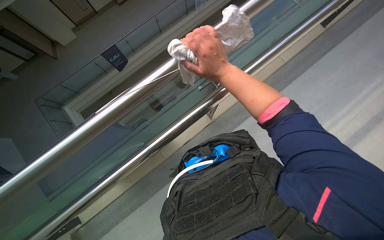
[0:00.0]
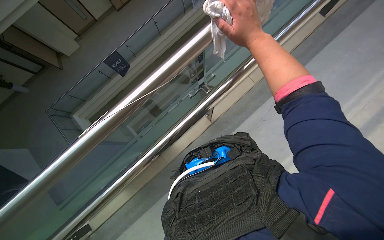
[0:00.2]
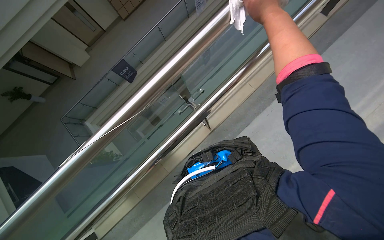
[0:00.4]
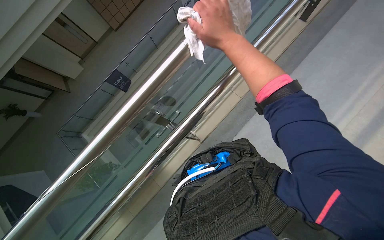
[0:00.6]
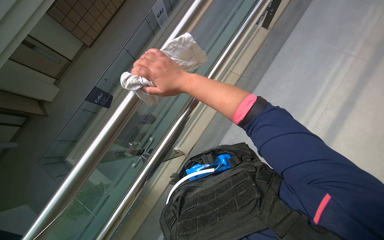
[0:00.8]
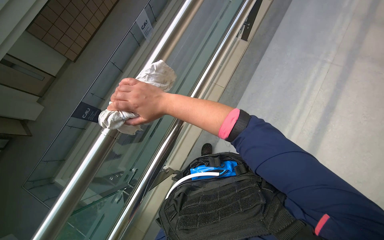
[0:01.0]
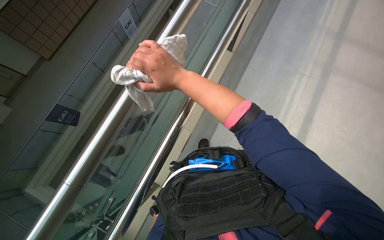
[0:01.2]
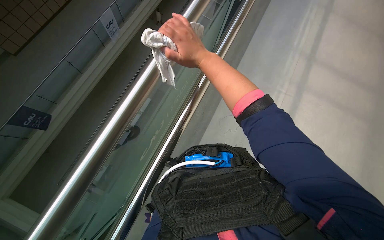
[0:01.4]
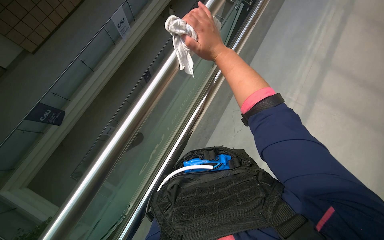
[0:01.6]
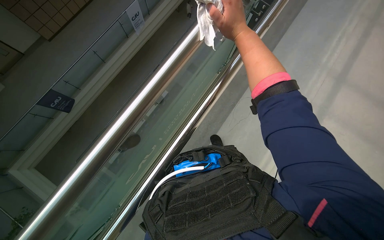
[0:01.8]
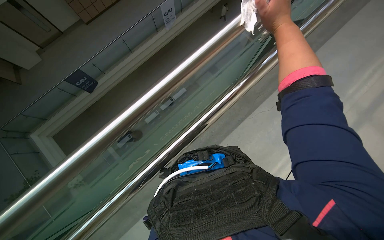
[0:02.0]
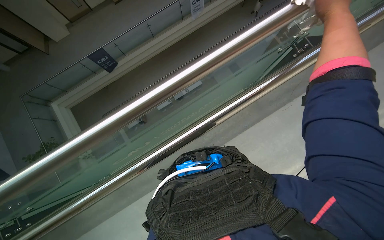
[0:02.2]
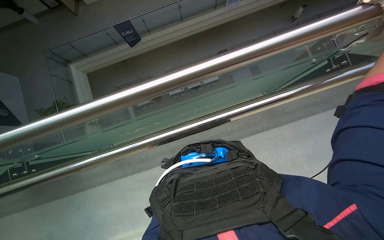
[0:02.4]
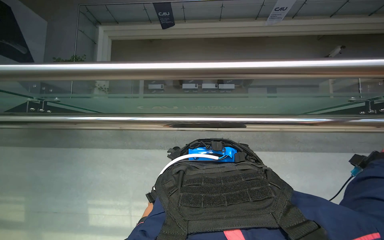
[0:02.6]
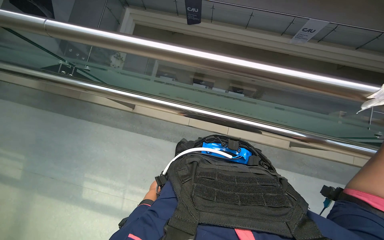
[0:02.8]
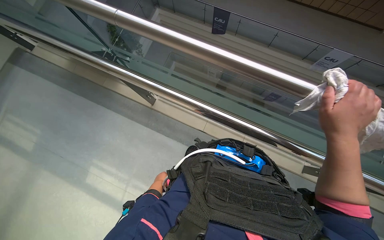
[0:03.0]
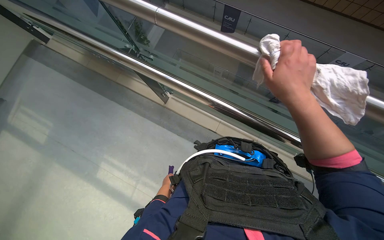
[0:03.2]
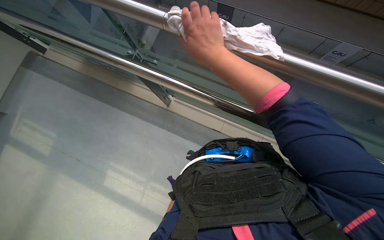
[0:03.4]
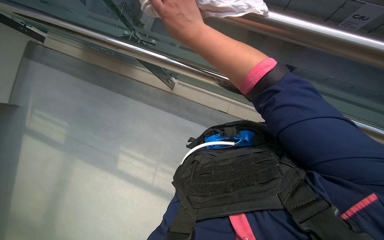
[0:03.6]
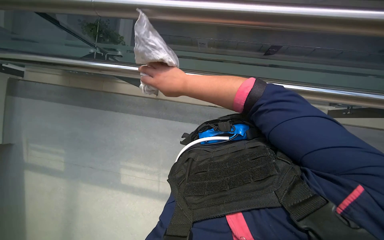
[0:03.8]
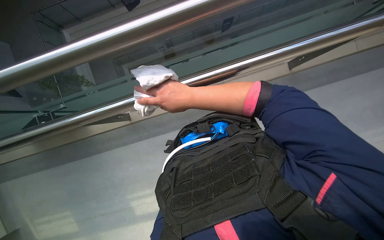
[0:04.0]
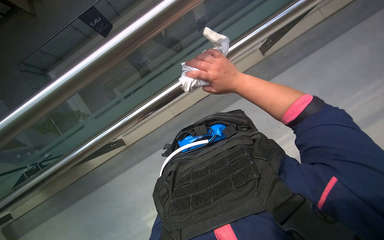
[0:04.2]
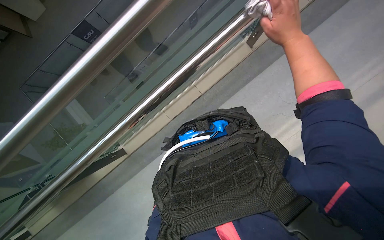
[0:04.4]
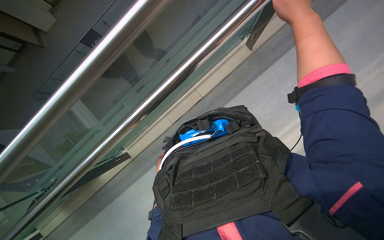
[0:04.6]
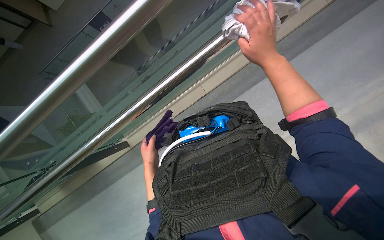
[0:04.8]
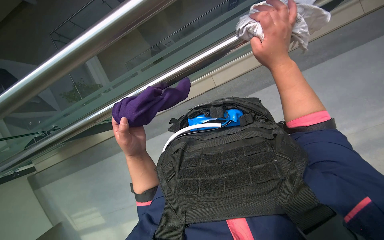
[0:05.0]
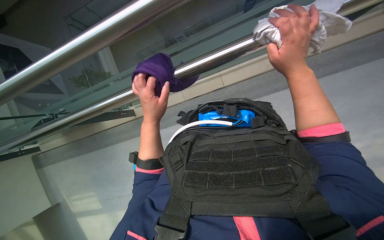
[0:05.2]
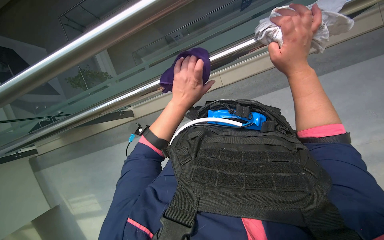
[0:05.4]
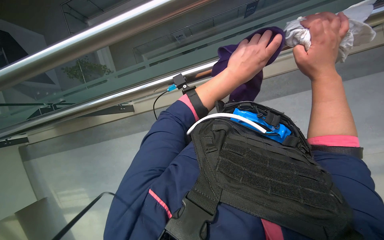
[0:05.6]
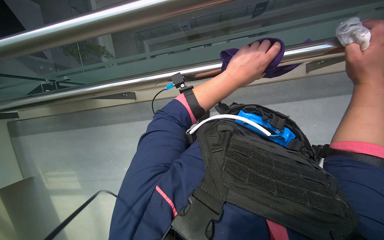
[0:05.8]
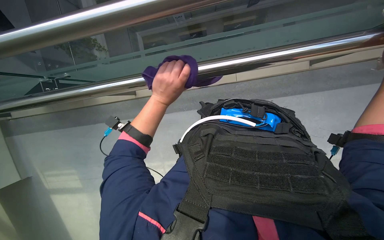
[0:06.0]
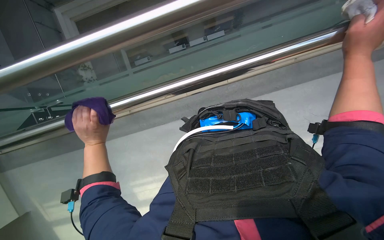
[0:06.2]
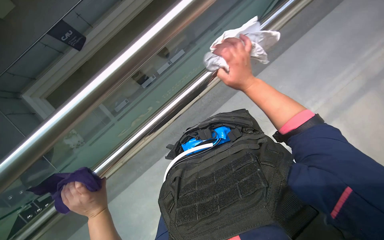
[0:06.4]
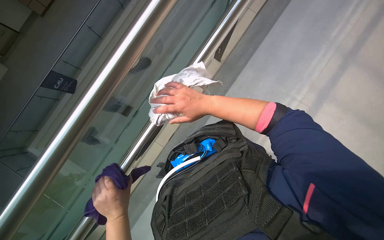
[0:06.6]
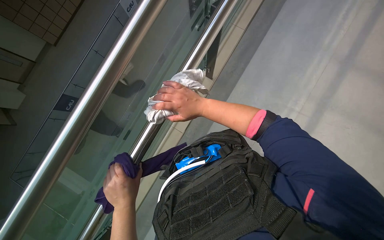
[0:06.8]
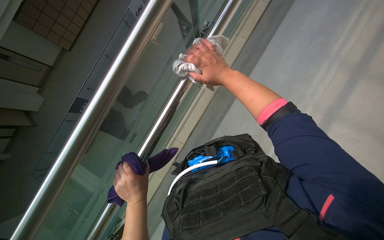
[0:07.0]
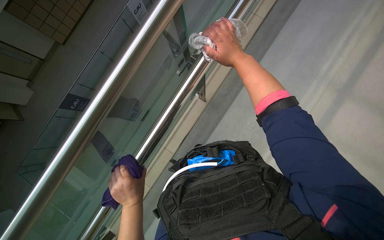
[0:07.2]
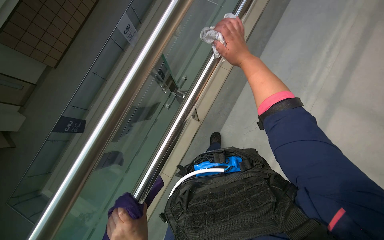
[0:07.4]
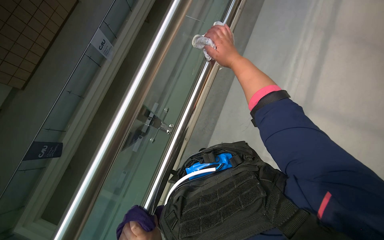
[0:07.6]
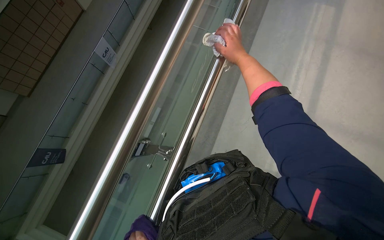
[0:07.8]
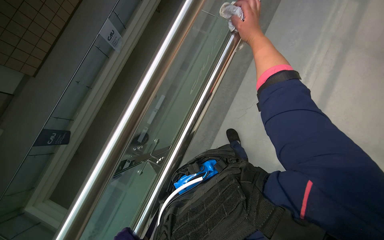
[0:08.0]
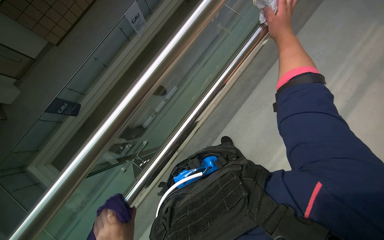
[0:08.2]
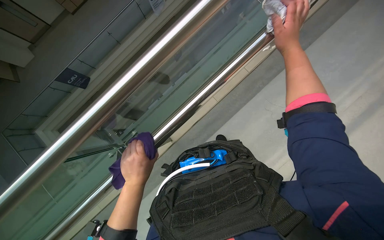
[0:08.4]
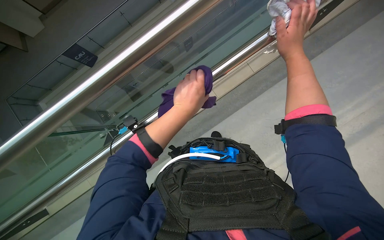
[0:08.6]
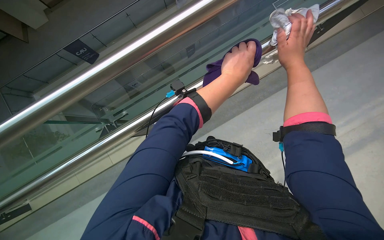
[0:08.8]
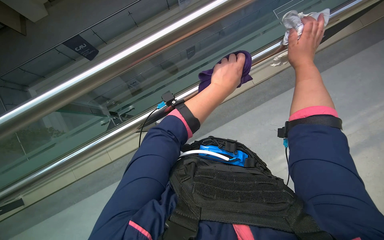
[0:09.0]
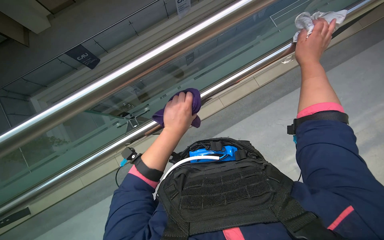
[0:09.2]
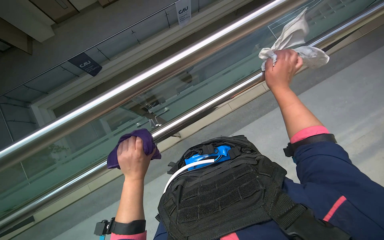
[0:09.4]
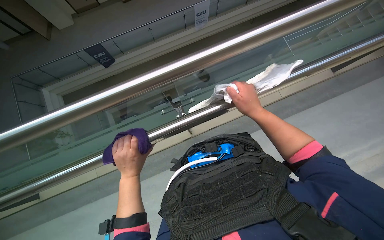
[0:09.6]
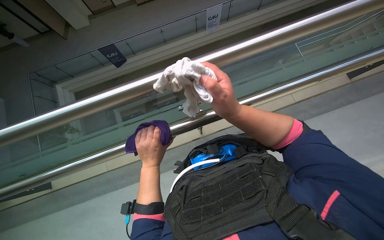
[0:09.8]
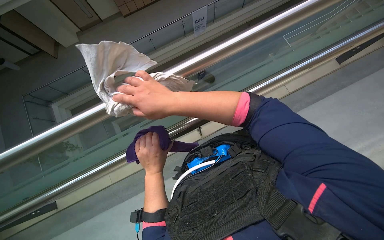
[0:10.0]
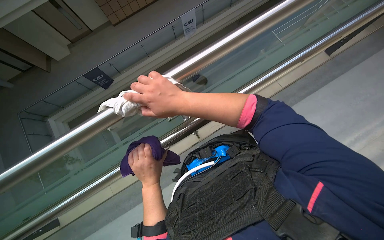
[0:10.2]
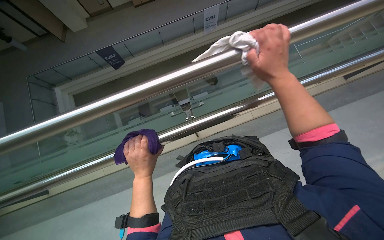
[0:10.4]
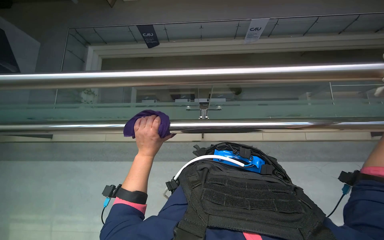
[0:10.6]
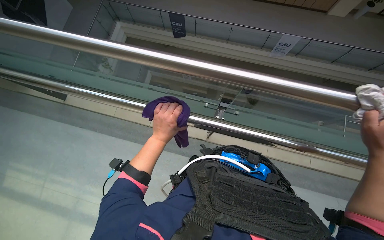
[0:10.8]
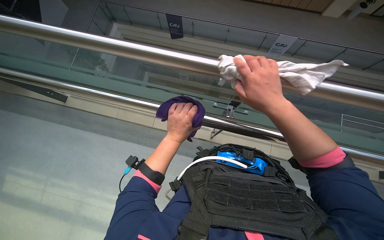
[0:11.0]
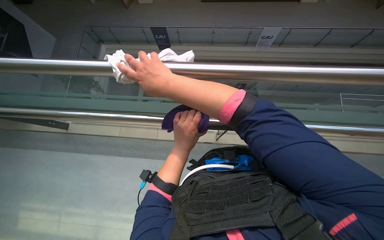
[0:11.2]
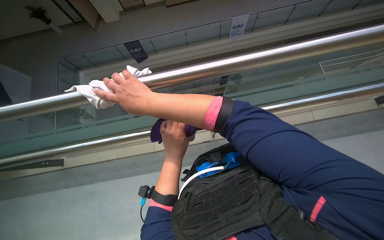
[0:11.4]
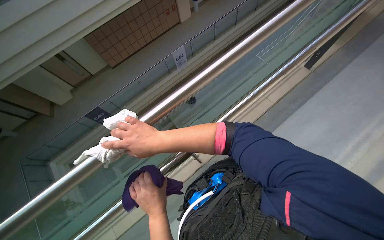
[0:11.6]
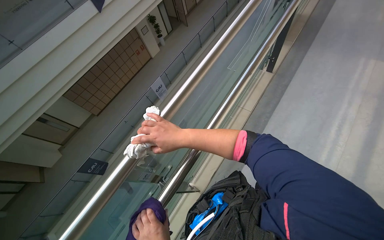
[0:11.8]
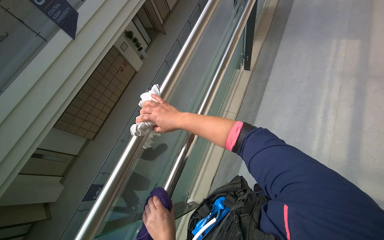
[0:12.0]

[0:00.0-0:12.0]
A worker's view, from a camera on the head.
Job: wiping surfaces.
The whole recording: Wiping metal and glass railings. The worker wipes the metal and glass railings with a white cloth.
0:00.0 to 0:01.6: The head turns to the right by roughly 20 degrees.
0:01.6 to 0:03.0: The head rotates some 85 degrees to the left.
0:06.0 to 0:07.6: The view tips upward by roughly 20 degrees. The scene turns approximately 45 degrees counterclockwise in the picture.
0:09.0 to 0:10.4: The right hand goes to the left and returns, some 70 cm each way.
0:10.4 to 0:12.0: The camera pitches upward, by approximately 20 degrees. The scene rotates counterclockwise by about 45 degrees.

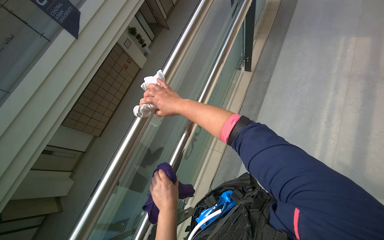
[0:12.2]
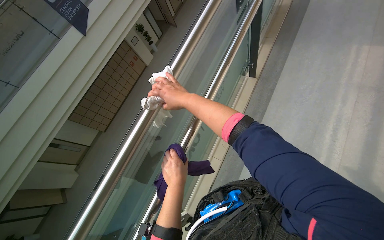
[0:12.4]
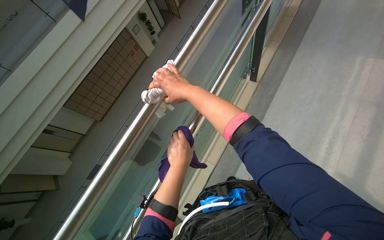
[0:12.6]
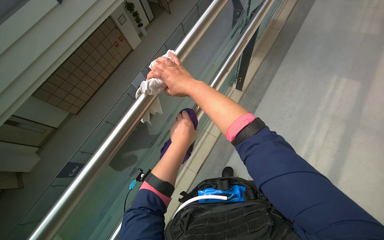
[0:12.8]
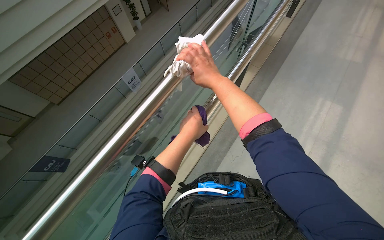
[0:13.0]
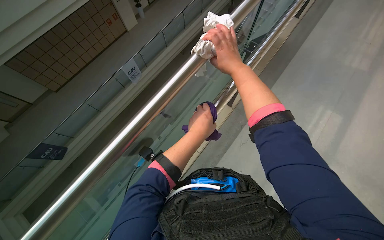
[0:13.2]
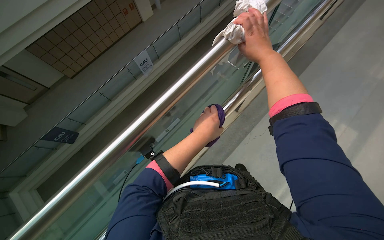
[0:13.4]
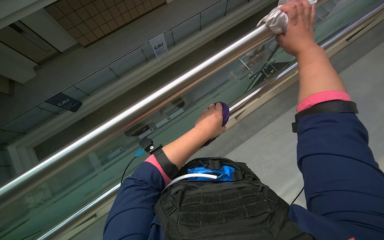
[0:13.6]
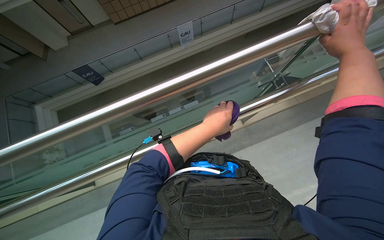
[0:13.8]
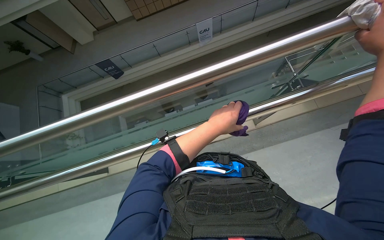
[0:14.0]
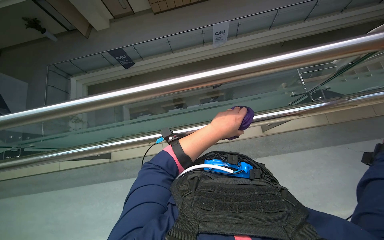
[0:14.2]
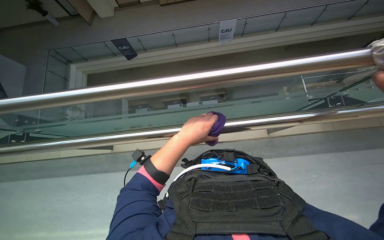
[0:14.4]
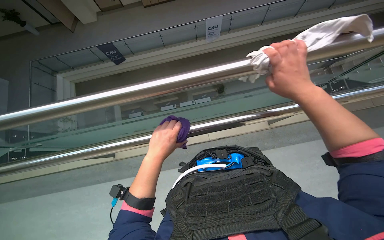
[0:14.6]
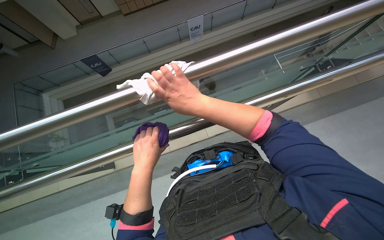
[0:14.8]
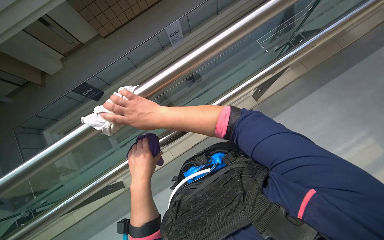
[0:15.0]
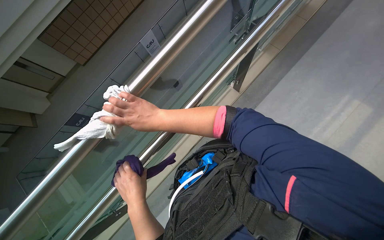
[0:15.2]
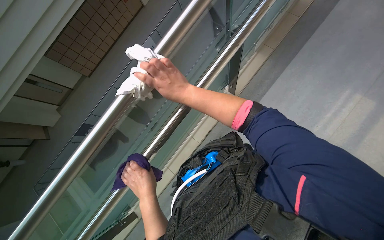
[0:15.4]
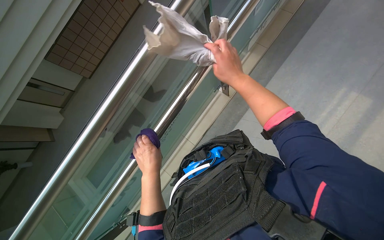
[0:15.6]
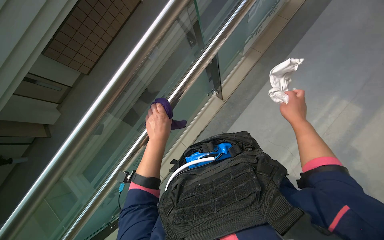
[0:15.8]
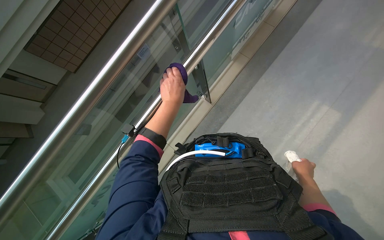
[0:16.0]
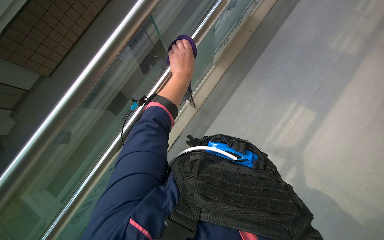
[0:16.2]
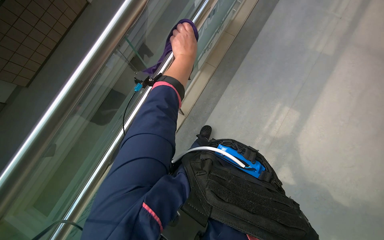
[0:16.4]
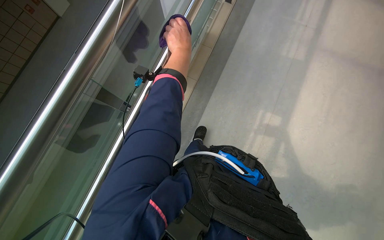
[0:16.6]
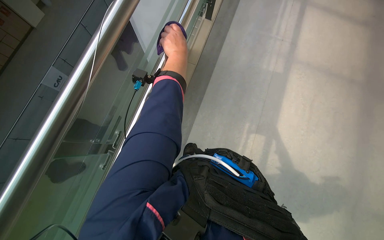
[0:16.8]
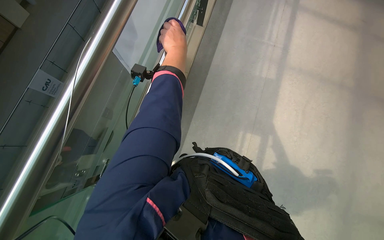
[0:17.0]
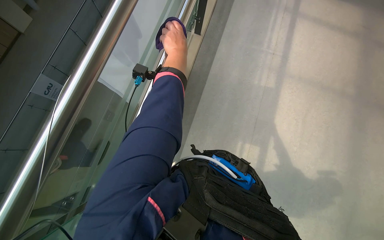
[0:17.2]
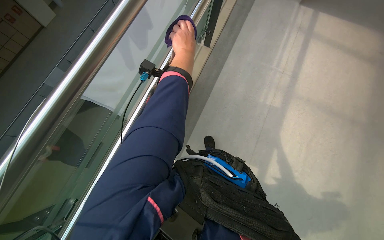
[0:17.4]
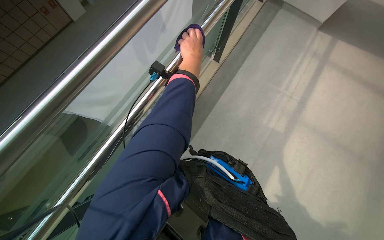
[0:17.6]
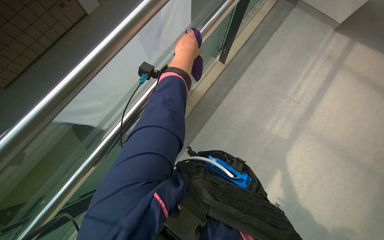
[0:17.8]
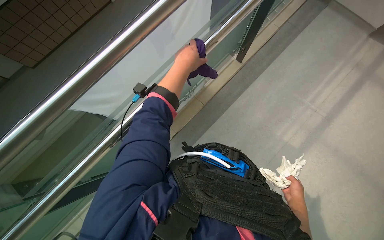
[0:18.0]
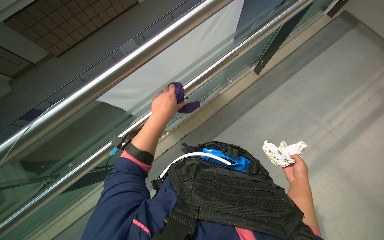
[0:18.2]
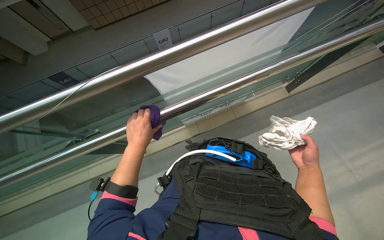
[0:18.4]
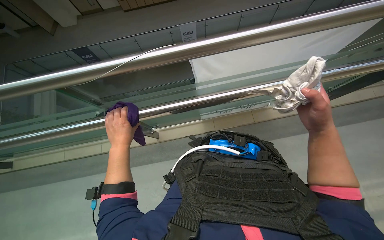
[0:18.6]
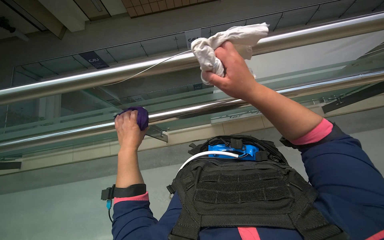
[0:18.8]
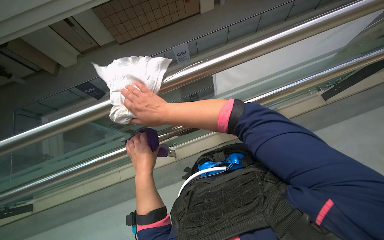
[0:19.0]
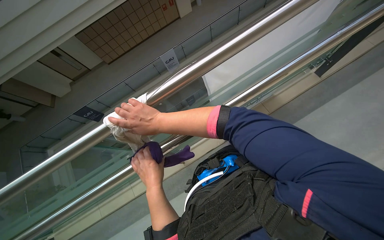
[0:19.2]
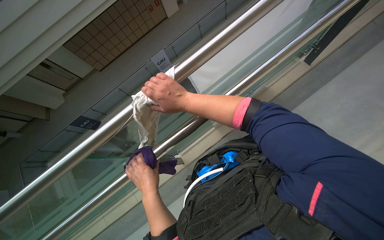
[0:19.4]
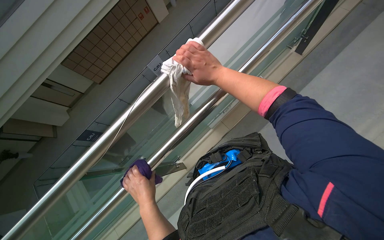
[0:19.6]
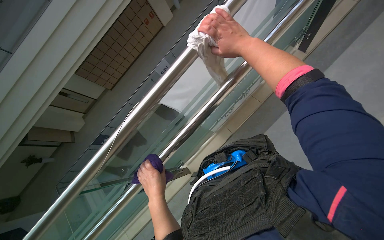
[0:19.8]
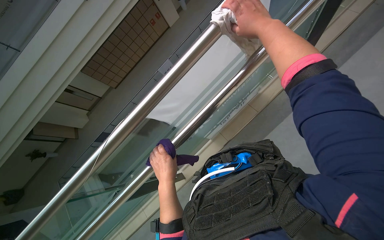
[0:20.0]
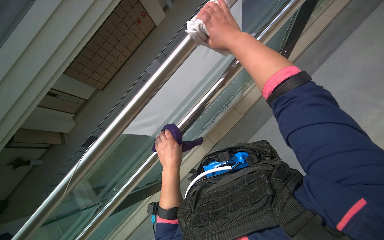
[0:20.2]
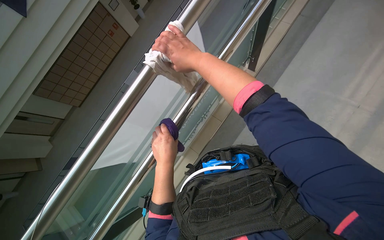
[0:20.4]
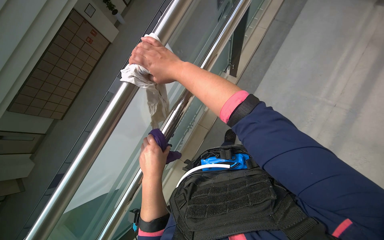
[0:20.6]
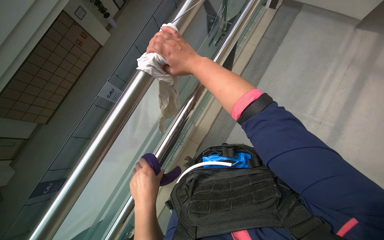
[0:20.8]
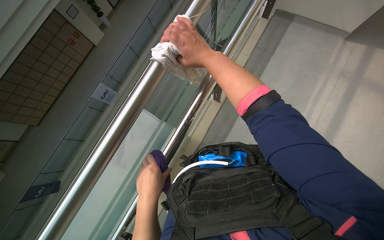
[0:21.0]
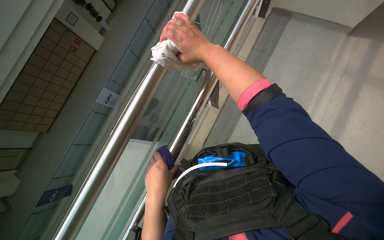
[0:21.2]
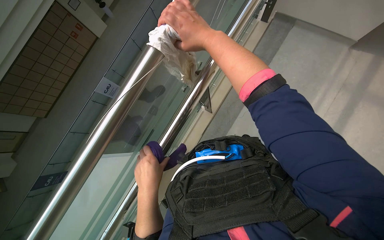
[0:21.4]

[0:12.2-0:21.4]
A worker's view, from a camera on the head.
Job: wiping surfaces.
The whole recording: Wiping metal and glass railings. The worker wipes the metal and glass railings with a white cloth.
0:15.2 to 0:16.8: The camera sweeps to the right, by roughly 15 degrees. The left hand shifts some 40 cm up the picture.
0:16.8 to 0:18.4: The left hand shifts some 40 cm down the picture, nearer to the camera and to the left.
